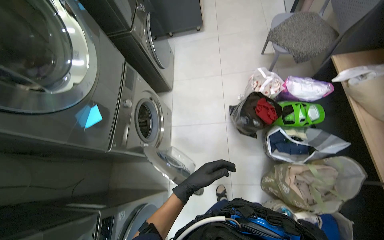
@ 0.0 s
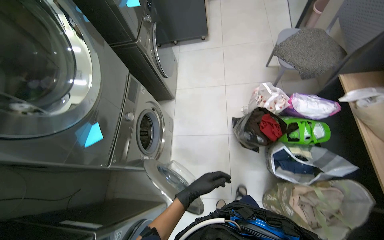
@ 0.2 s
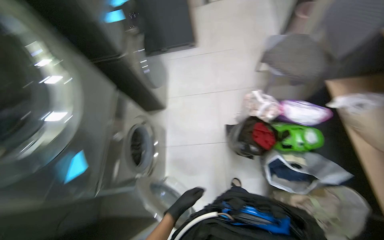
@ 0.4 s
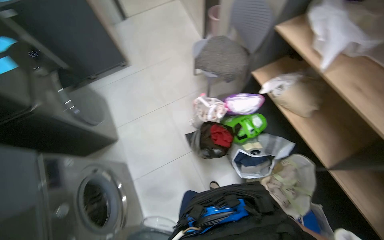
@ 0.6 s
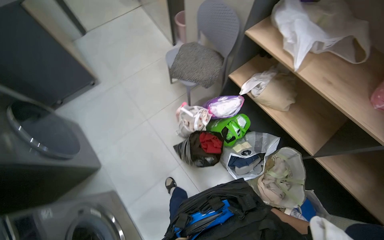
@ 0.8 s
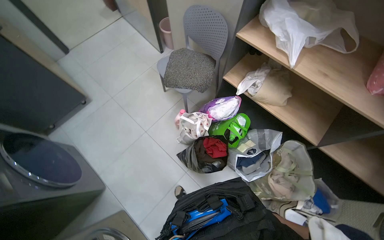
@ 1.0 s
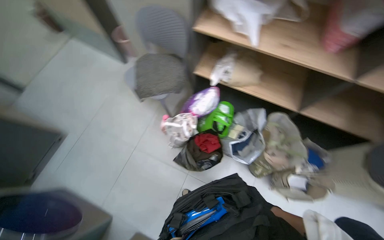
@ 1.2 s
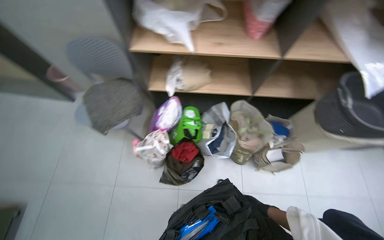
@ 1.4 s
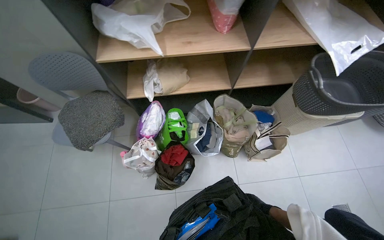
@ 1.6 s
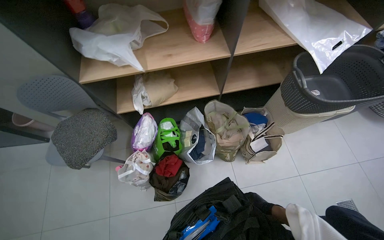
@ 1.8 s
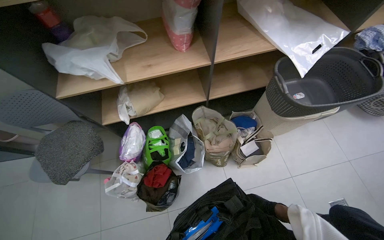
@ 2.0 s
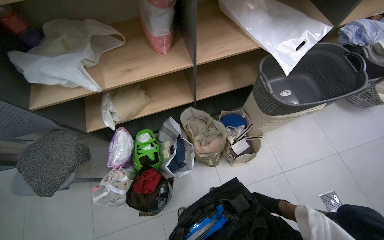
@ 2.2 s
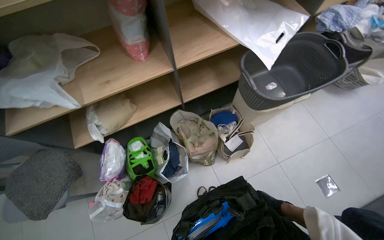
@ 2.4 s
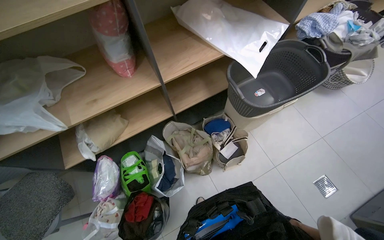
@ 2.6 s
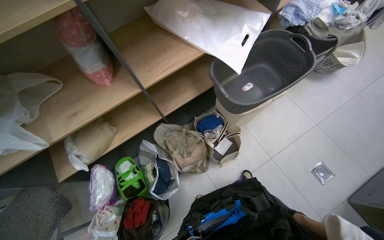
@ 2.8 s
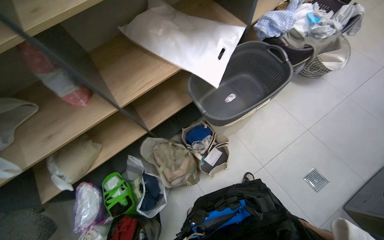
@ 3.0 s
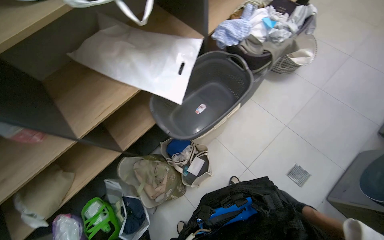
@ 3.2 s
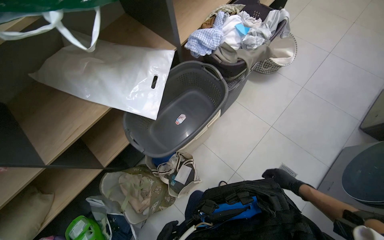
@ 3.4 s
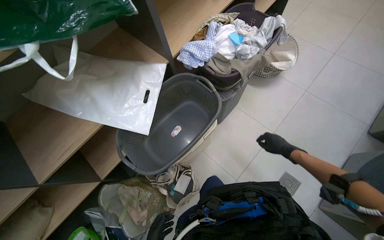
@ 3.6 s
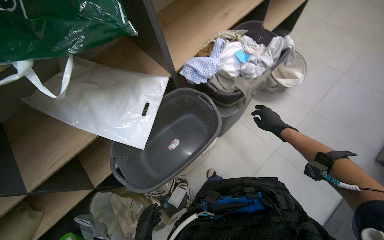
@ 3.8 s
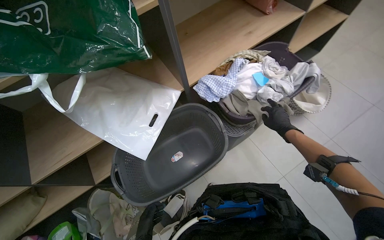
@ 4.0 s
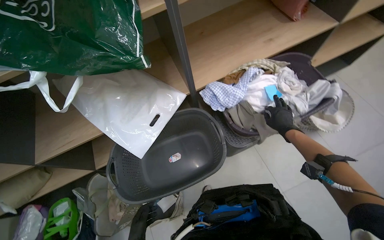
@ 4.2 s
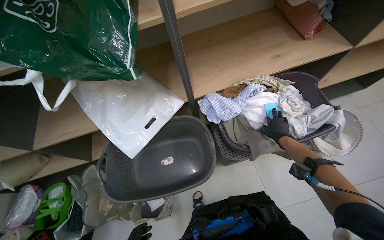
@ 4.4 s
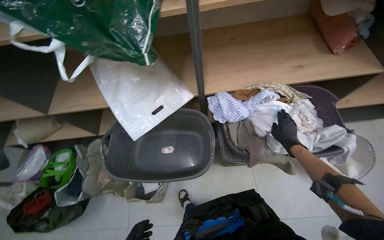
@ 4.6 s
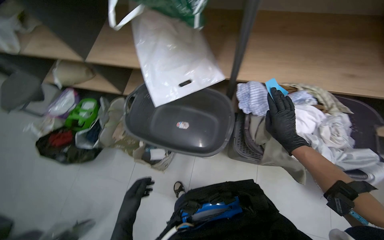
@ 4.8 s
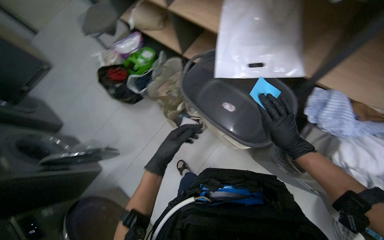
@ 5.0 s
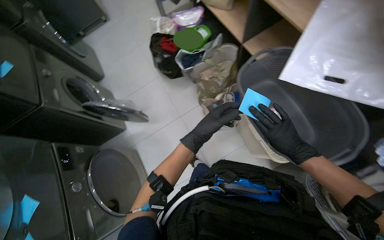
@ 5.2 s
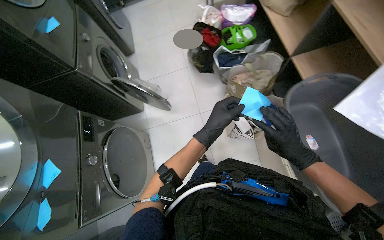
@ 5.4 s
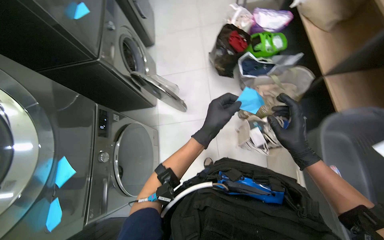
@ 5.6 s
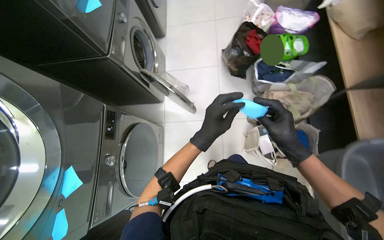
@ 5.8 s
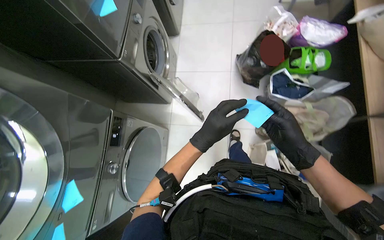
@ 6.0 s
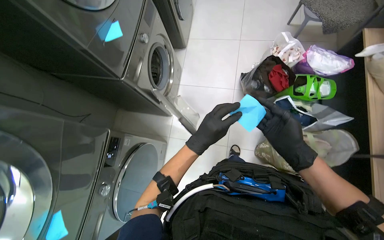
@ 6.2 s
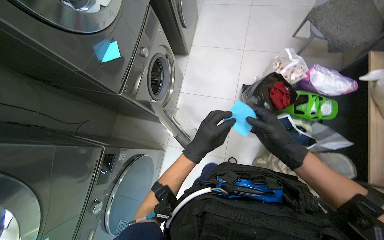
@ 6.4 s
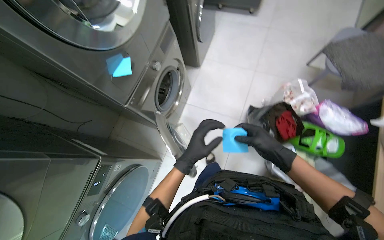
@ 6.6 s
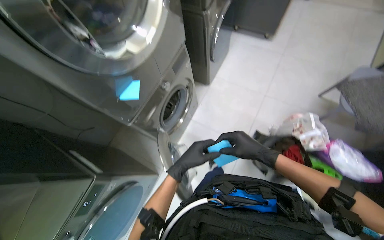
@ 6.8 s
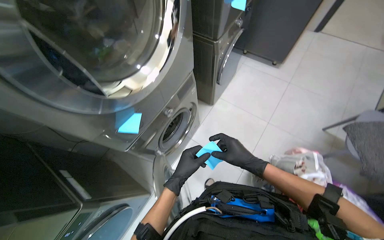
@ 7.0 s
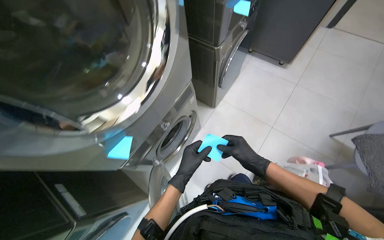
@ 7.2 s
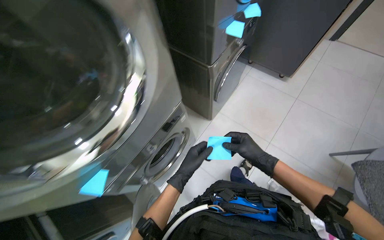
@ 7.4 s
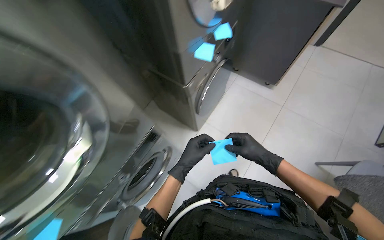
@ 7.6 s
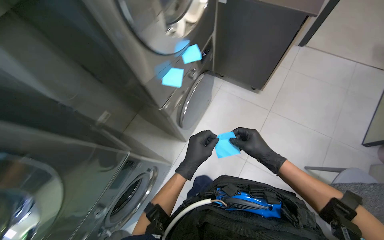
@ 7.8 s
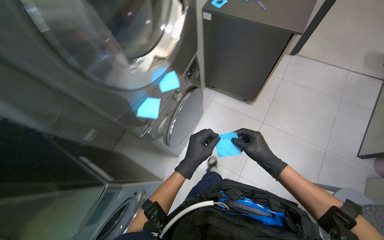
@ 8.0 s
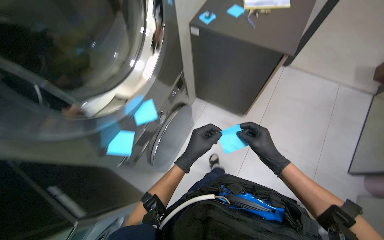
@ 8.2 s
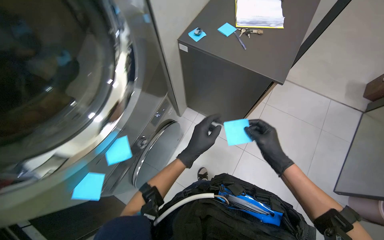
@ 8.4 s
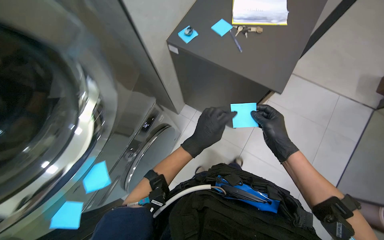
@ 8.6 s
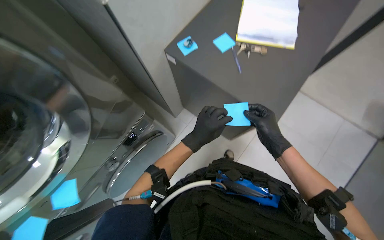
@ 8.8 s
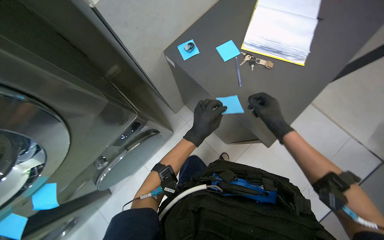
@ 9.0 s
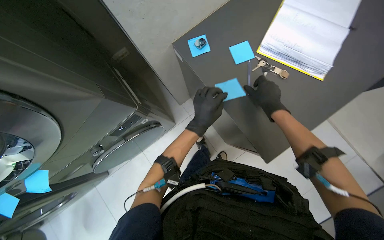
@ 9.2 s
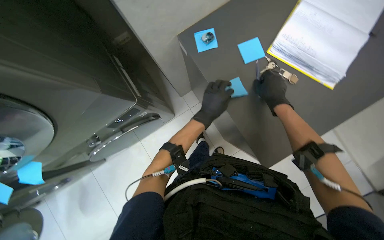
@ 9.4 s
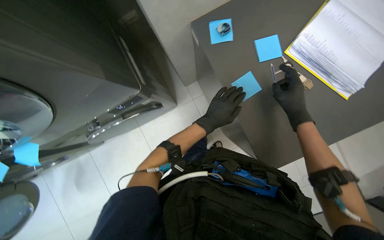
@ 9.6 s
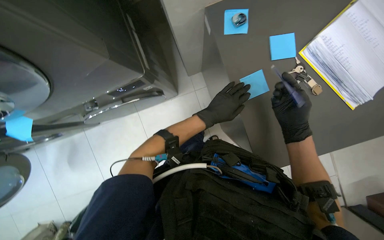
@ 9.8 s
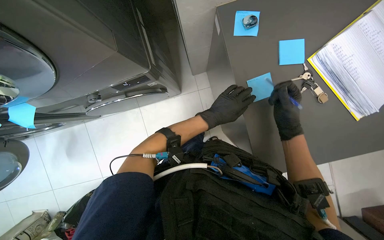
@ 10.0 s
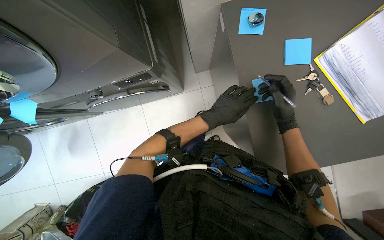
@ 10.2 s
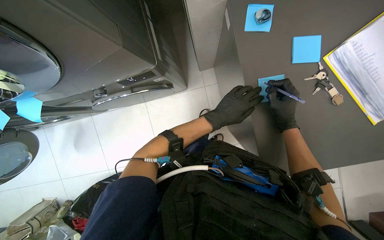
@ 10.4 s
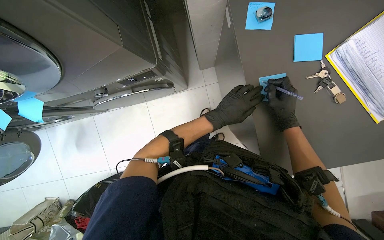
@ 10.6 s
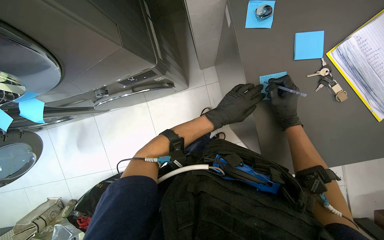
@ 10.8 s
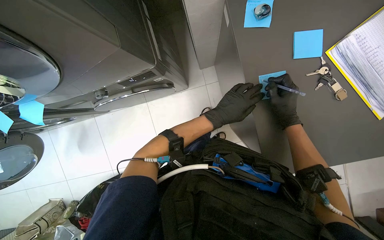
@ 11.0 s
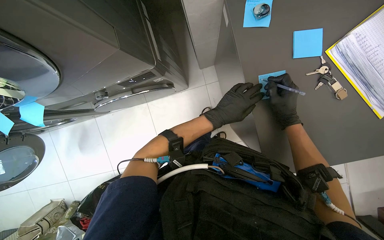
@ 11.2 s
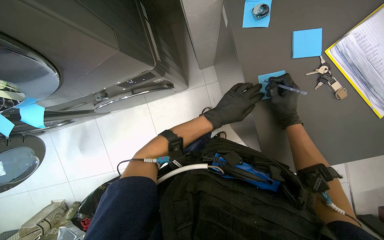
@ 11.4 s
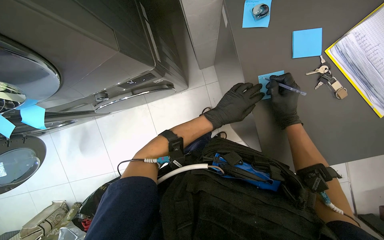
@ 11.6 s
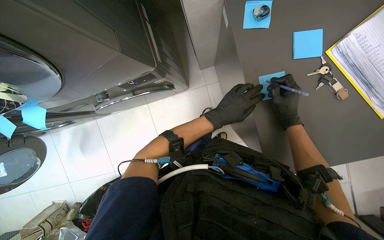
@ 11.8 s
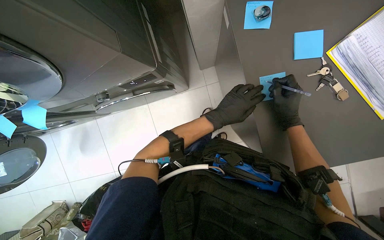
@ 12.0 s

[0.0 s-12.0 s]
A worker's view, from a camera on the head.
Job: managing laundry.
The whole recording: Processing and organizing laundry. The worker unloads, sorts, and loads laundry, also managing identification notes and machine settings.
0.0 to 1.6 s: The camera travels roughly 40 cm. The wearer looks approximately 95 degrees further to the right.
1.6 to 3.0 s: The head travels roughly 60 cm. The scene rotates counterclockwise by approximately 30 degrees.
3.0 to 4.4 s: The camera is carried approximately 70 cm. The head turns to the left by some 20 degrees.
4.4 to 6.0 s: The camera travels about 70 cm. The wearer's head swings approximately 110 degrees to the left. The view tilts approximately 30 degrees downward.
6.0 to 7.6 s: The head travels about 90 cm. The scene turns about 30 degrees clockwise in the picture.
7.6 to 9.0 s: The camera travels approximately 1 m.
9.0 to 10.4 s: The camera pitches downward, by about 20 degrees. The scene turns about 30 degrees clockwise in the picture.
10.4 to 12.0 s: The hands stay in one place.

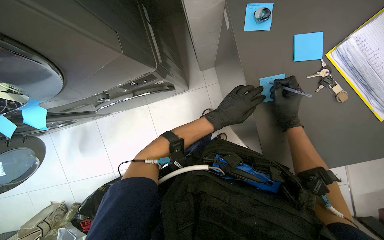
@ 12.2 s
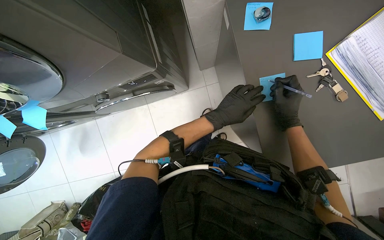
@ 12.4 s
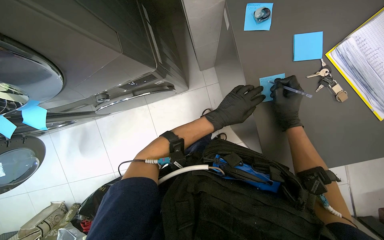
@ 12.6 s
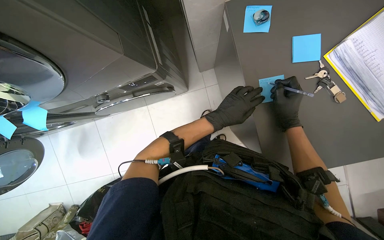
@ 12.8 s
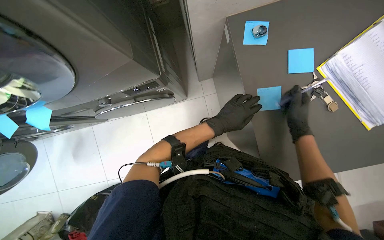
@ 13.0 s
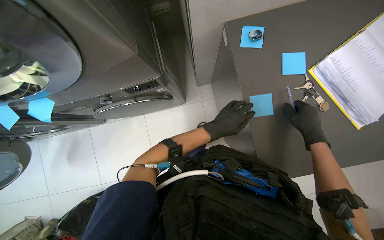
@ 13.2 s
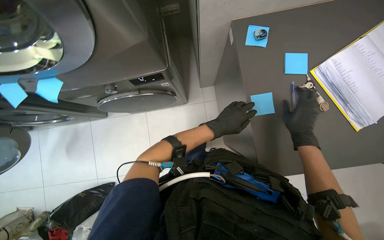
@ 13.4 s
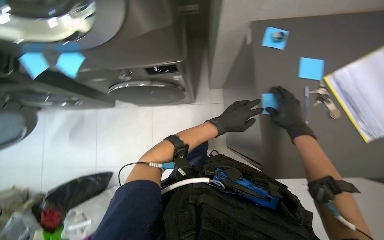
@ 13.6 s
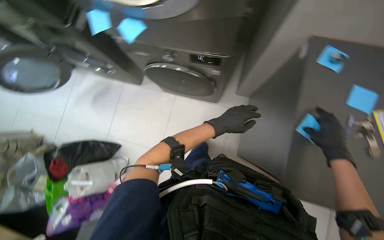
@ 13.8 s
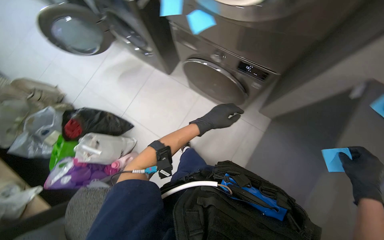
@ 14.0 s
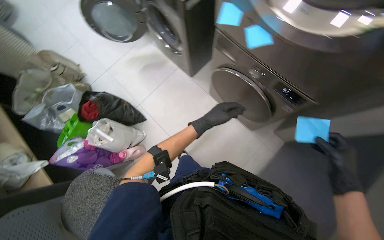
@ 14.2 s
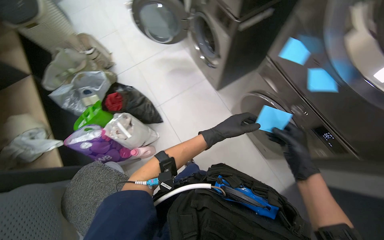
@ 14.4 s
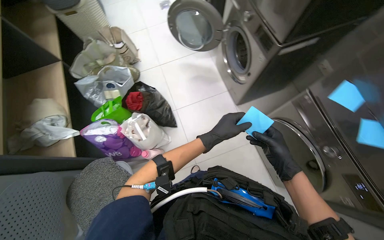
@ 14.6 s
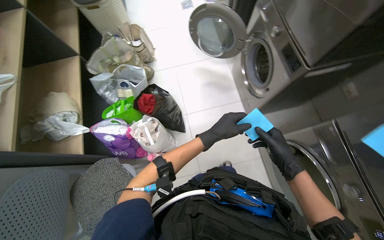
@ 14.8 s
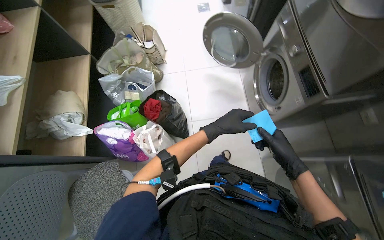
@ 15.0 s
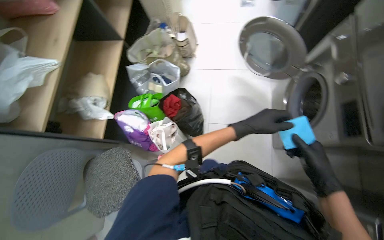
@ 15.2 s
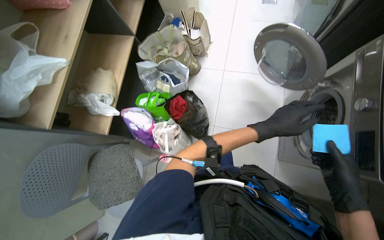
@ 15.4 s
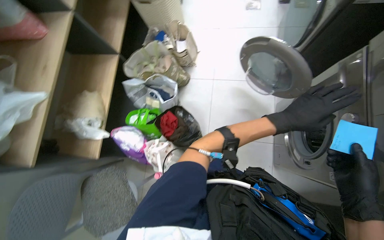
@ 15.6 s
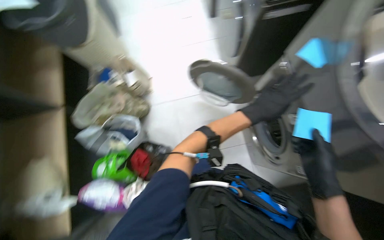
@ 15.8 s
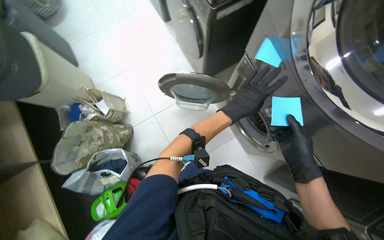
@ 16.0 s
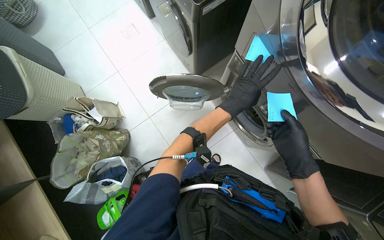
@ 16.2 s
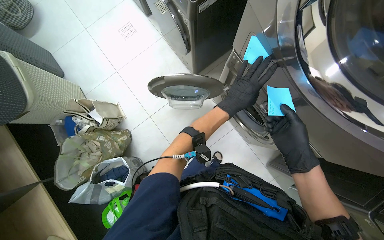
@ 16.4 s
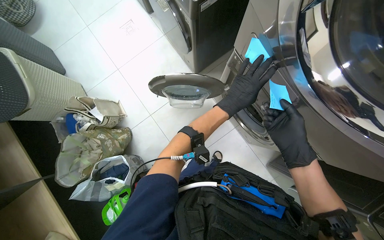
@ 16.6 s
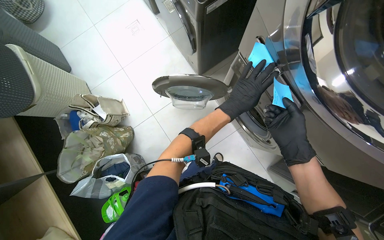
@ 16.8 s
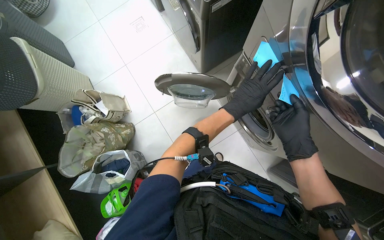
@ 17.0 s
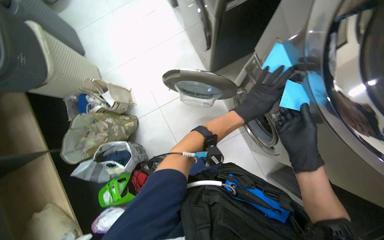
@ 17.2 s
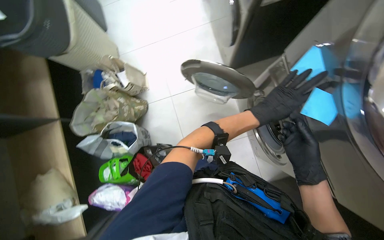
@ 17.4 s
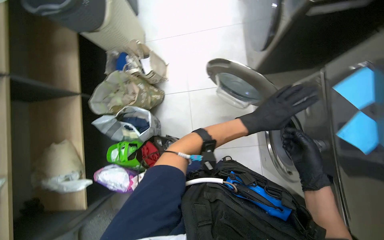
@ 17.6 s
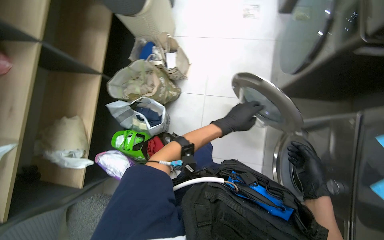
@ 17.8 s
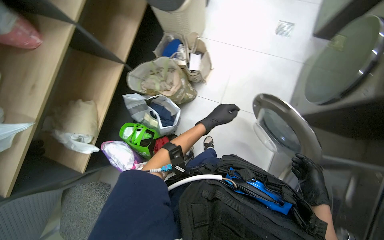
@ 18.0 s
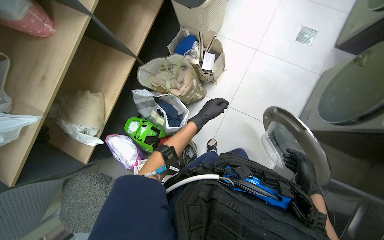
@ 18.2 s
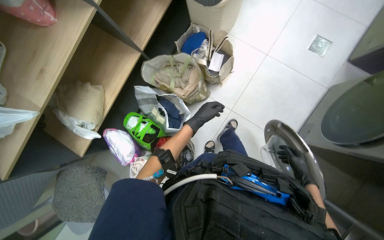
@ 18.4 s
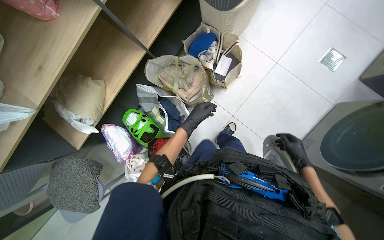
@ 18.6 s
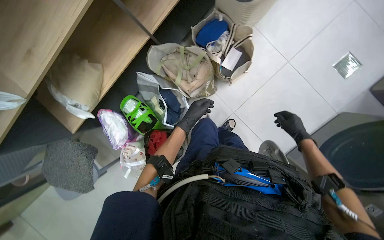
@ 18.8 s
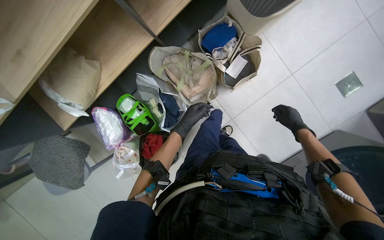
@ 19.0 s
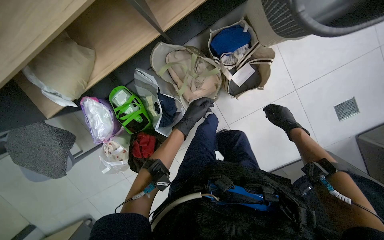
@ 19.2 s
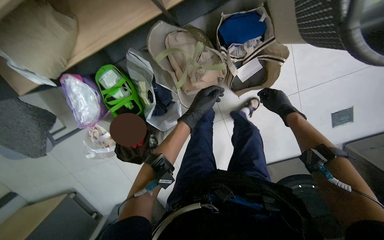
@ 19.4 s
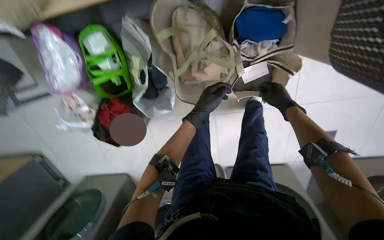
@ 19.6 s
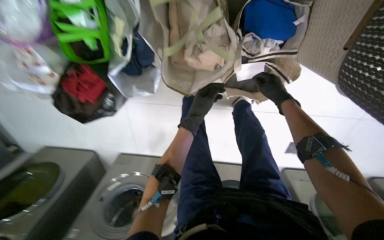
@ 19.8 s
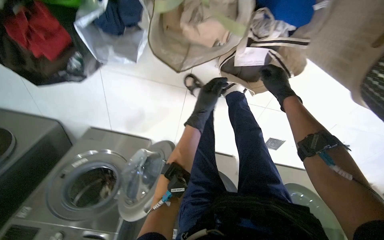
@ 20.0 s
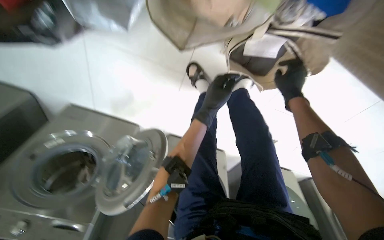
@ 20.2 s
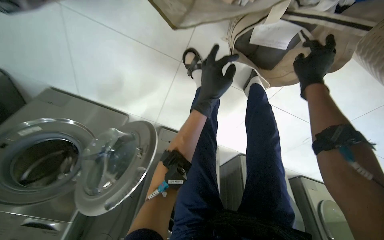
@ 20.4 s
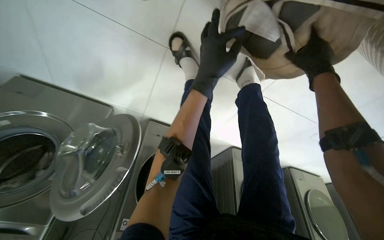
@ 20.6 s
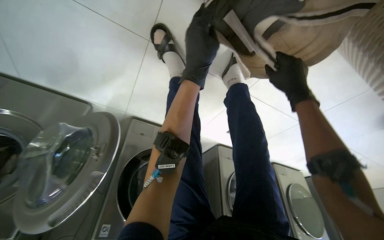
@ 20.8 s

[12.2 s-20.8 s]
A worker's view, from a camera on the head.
Job: managing laundry.
The whole recording: Processing and organizing laundry. The worker unloads, sorts, and loads laundry, also managing identification notes and machine settings.
12.2 to 13.6 s: The hands stay close to where they were, moving slightly.
13.6 to 15.0 s: The camera is carried some 80 cm. The wearer looks about 85 degrees further to the left.
15.0 to 16.6 s: The camera travels roughly 50 cm. The scene rotates counterclockwise by roughly 30 degrees.
16.6 to 18.0 s: The wearer's head swings about 55 degrees to the left.
18.0 to 19.4 s: The camera travels some 70 cm. The view tilts approximately 35 degrees downward. The scene rotates clockwise by about 45 degrees.
19.4 to 20.8 s: The head travels some 50 cm. The camera sweeps to the right, by about 35 degrees. The view tips downward by roughly 35 degrees. The scene turns some 40 degrees clockwise in the picture.
